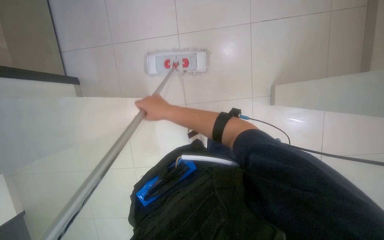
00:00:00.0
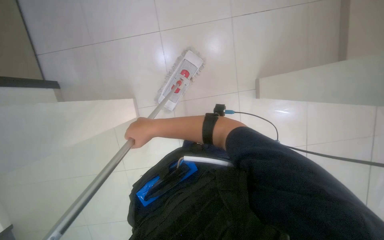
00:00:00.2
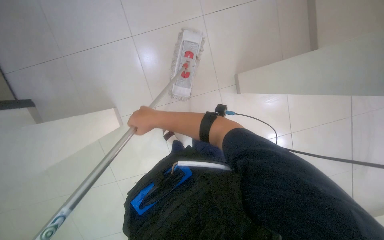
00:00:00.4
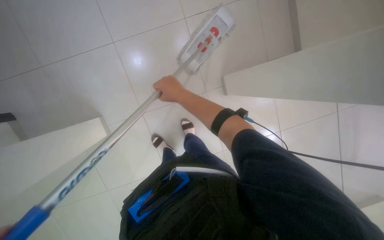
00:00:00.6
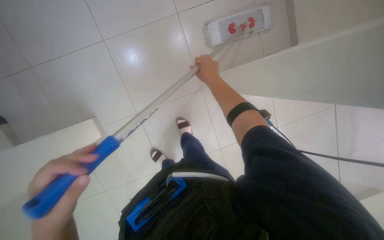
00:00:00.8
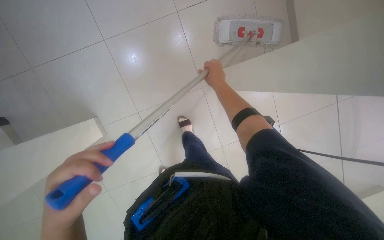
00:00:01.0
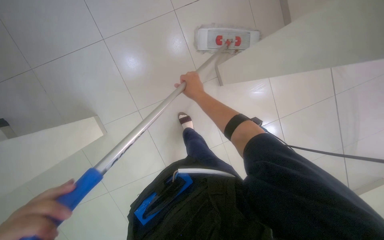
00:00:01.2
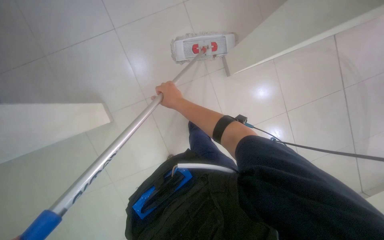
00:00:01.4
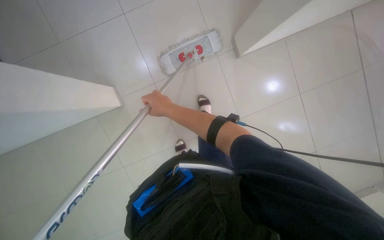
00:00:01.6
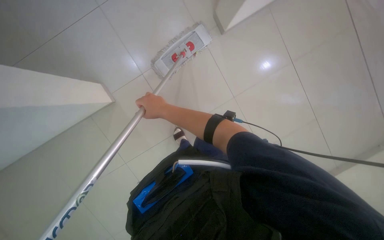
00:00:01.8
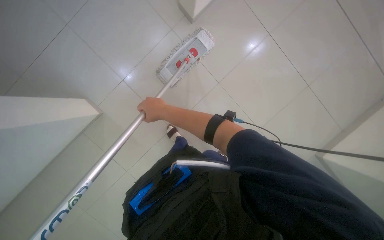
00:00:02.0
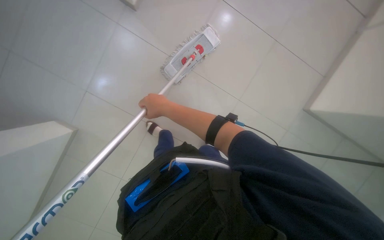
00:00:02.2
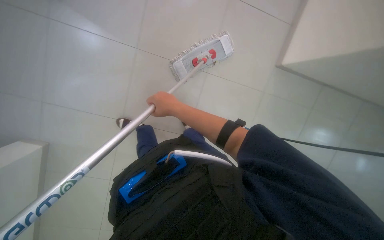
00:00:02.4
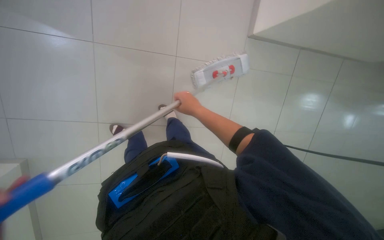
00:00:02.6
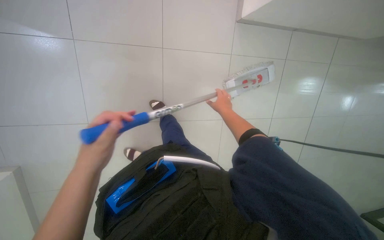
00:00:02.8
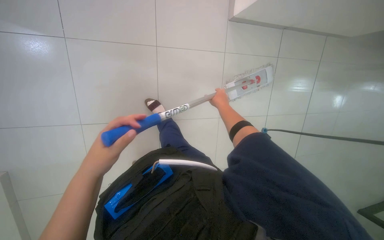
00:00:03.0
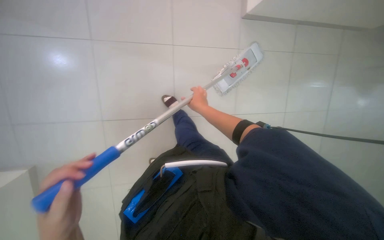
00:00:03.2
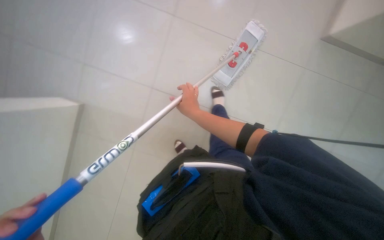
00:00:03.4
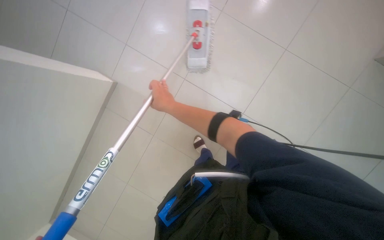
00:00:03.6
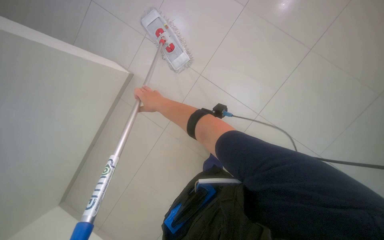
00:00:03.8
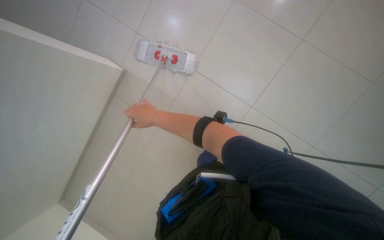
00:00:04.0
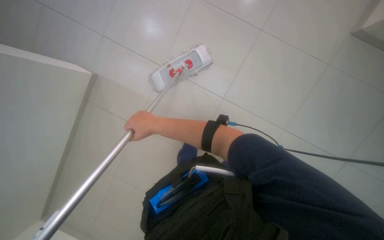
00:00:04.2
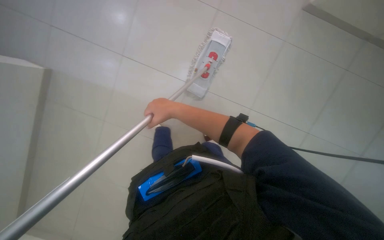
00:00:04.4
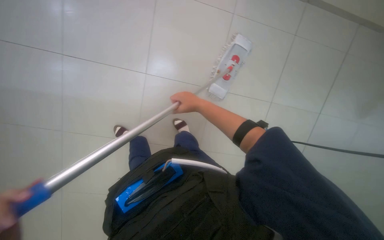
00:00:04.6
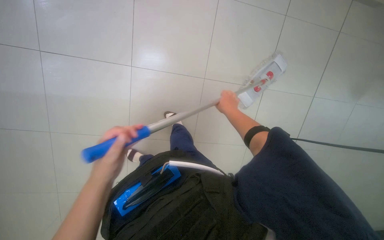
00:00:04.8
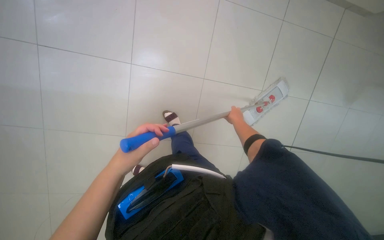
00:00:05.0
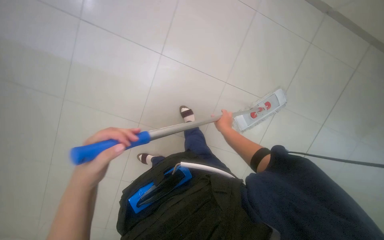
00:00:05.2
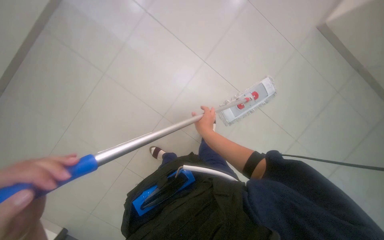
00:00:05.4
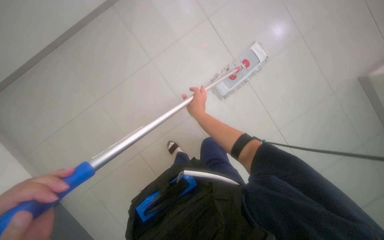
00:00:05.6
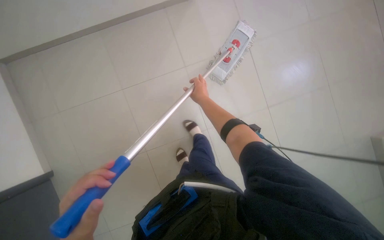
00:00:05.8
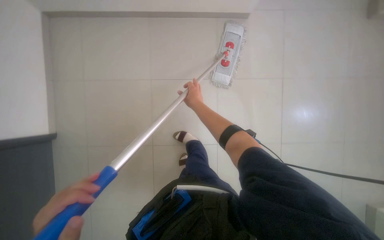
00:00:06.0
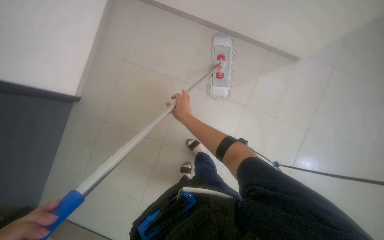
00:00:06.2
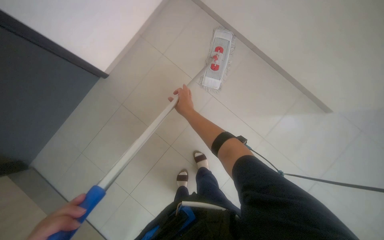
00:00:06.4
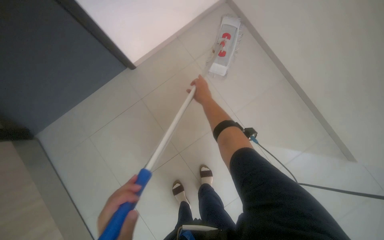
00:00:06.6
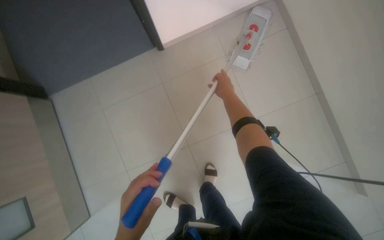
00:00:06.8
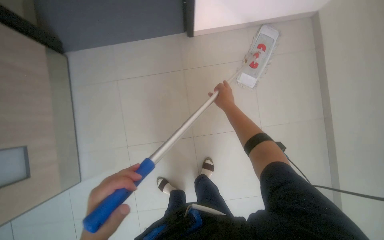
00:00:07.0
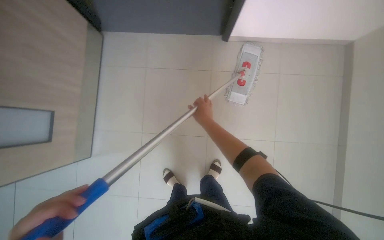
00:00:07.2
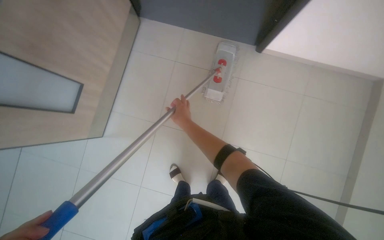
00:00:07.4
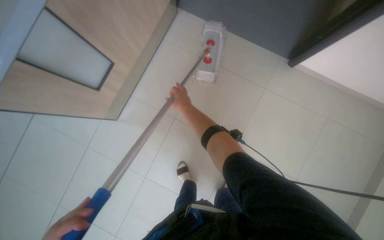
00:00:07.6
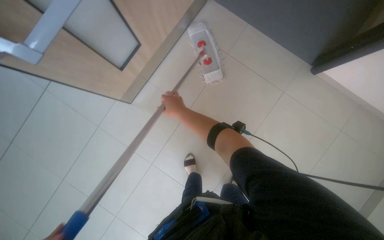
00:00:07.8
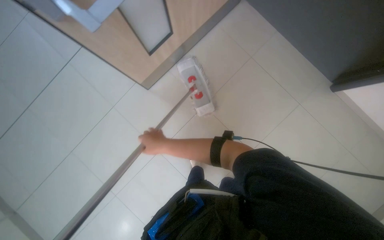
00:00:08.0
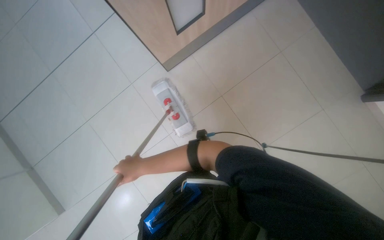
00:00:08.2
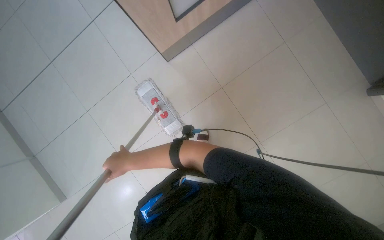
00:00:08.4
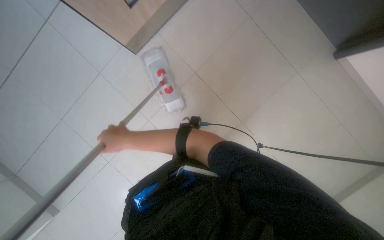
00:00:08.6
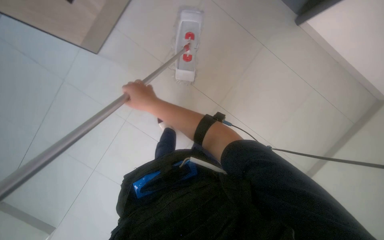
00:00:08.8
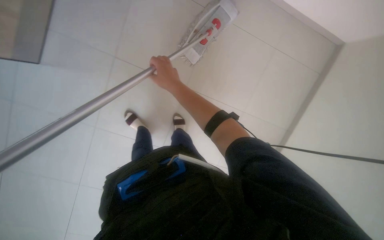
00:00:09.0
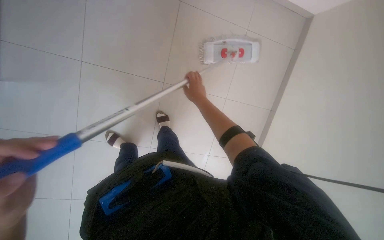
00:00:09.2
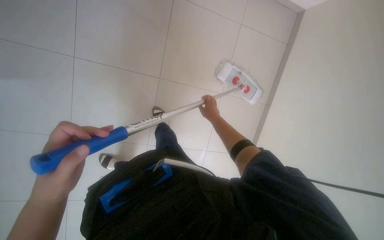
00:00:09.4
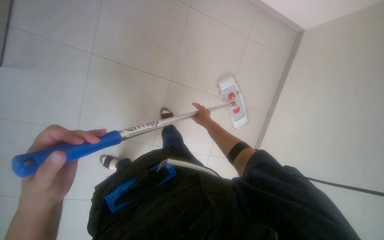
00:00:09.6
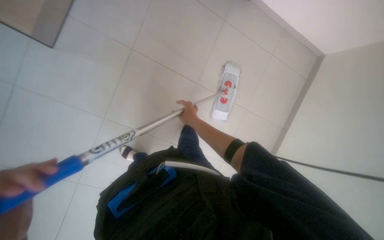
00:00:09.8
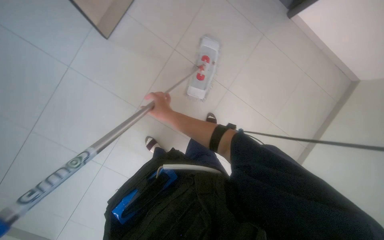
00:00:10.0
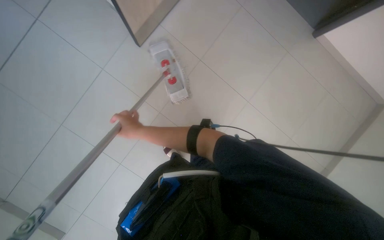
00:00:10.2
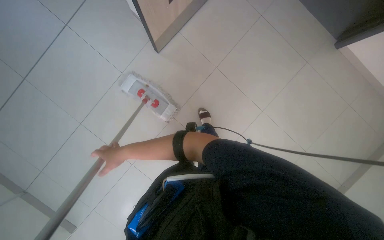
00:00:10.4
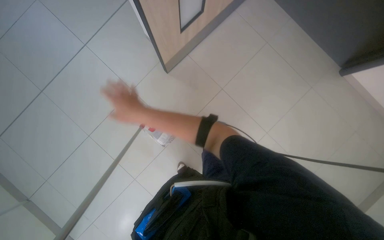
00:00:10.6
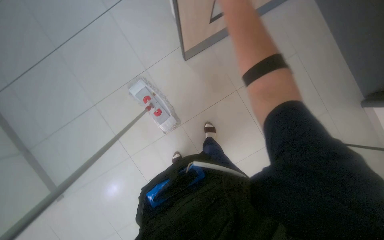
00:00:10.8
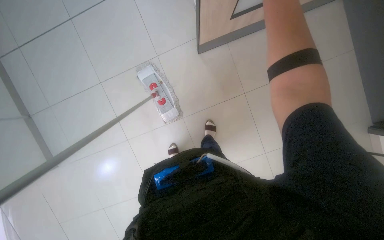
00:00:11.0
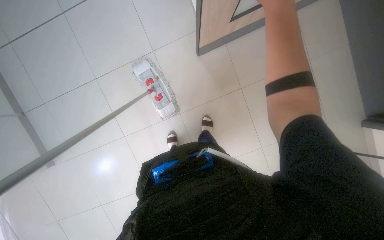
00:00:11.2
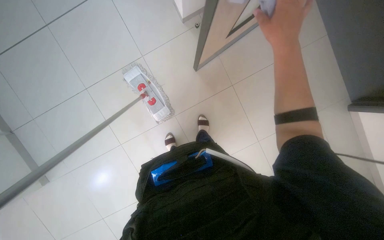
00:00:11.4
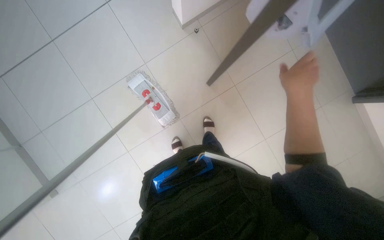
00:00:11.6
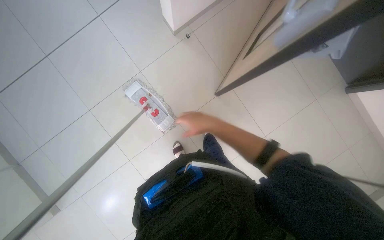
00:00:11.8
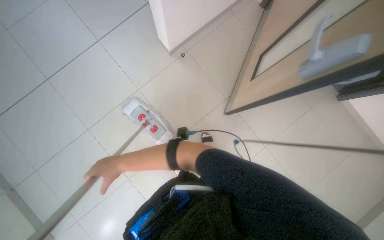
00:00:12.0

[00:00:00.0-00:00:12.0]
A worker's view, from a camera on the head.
Job: mopping floor.
The whole recording: Mopping the floor. The worker wrings the mop head, attaches the handle, and mops the floor.
00:00:00.0 to 00:00:01.6: The right hand moves roughly 20 cm to the right and comes back.
00:00:03.0 to 00:00:04.4: The view swings roughly 15 degrees to the left. Everything in view rotates roughly 50 degrees counterclockwise.
00:00:07.6 to 00:00:09.0: The view tips downward by some 15 degrees. The right hand reaches some 25 cm down the picture, then returns.
00:00:10.4 to 00:00:12.0: The camera pitches upward, by roughly 15 degrees.

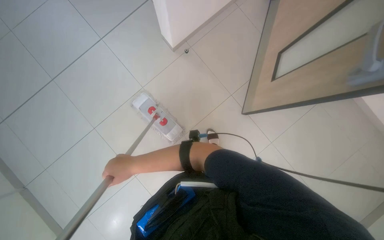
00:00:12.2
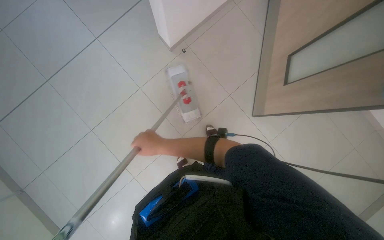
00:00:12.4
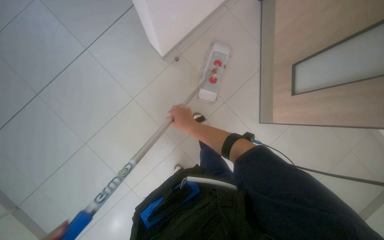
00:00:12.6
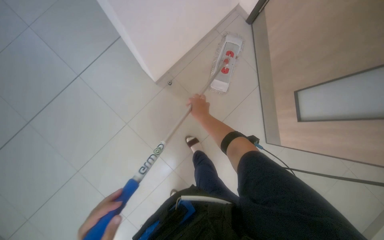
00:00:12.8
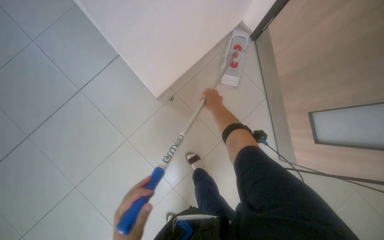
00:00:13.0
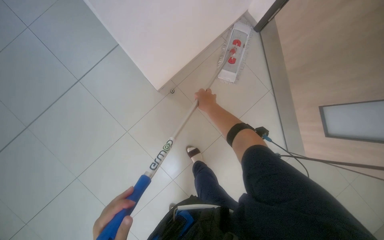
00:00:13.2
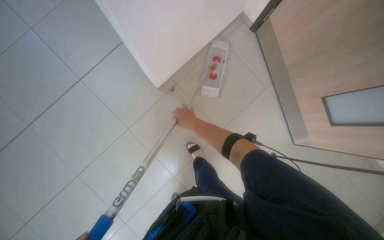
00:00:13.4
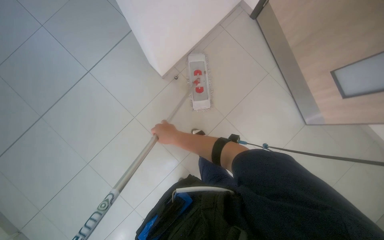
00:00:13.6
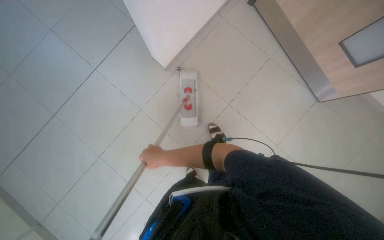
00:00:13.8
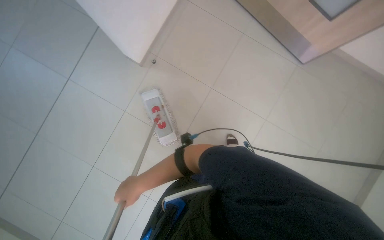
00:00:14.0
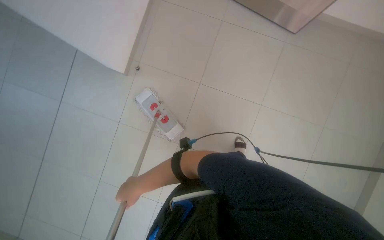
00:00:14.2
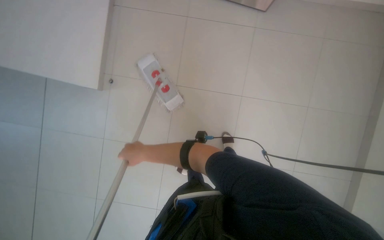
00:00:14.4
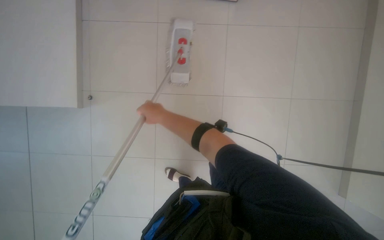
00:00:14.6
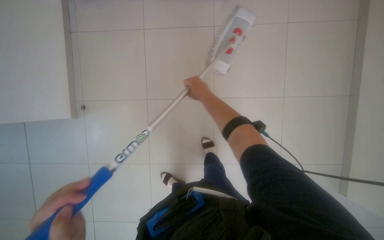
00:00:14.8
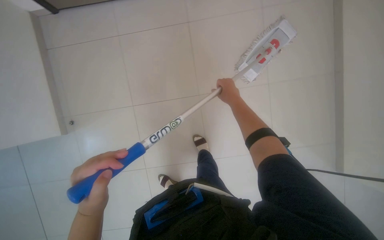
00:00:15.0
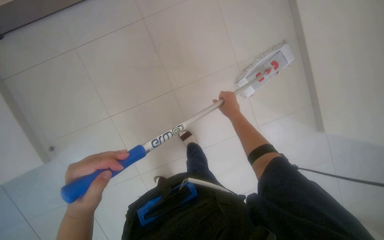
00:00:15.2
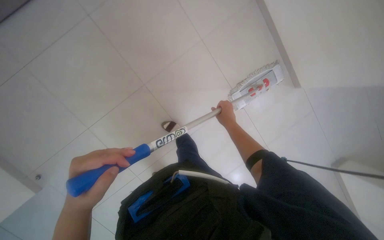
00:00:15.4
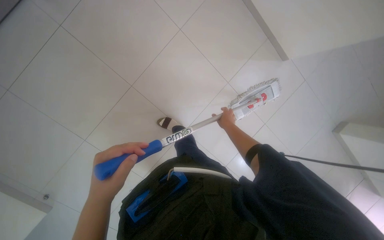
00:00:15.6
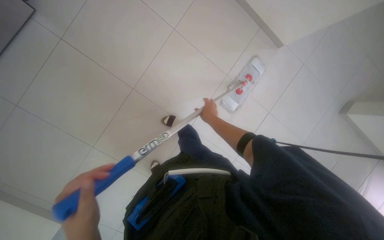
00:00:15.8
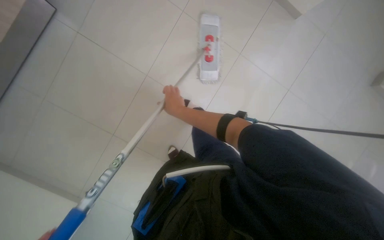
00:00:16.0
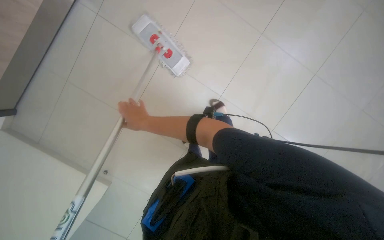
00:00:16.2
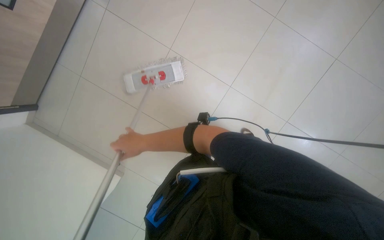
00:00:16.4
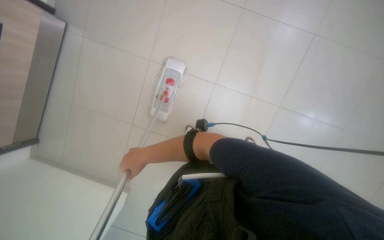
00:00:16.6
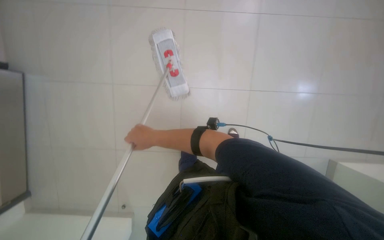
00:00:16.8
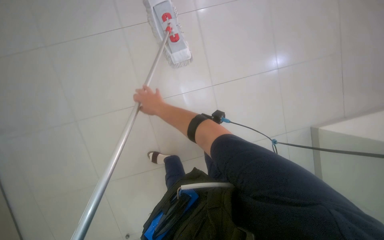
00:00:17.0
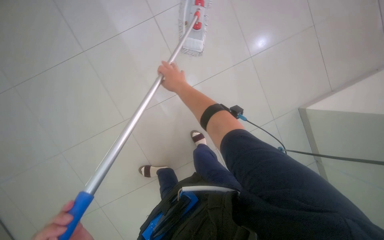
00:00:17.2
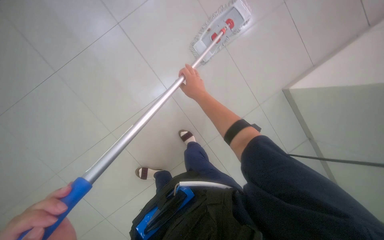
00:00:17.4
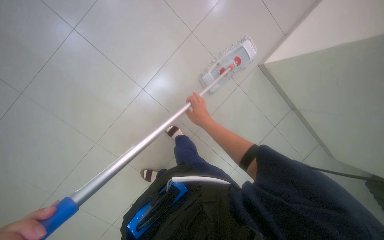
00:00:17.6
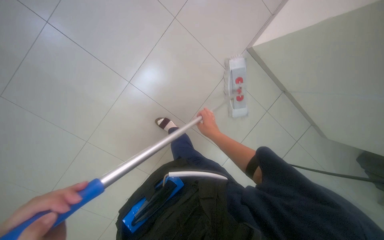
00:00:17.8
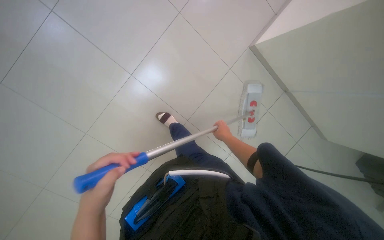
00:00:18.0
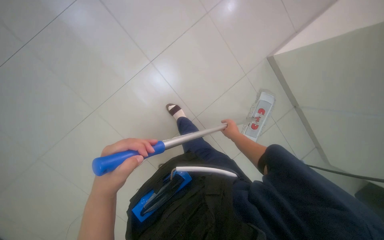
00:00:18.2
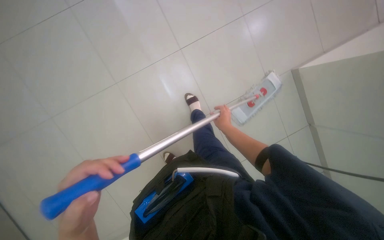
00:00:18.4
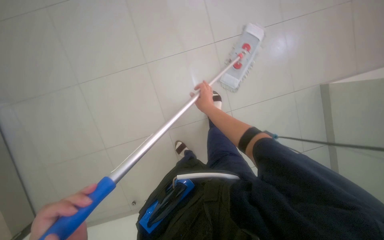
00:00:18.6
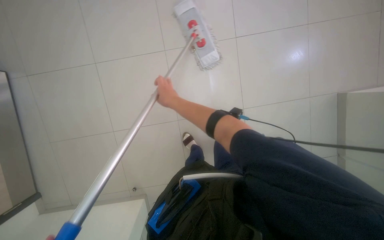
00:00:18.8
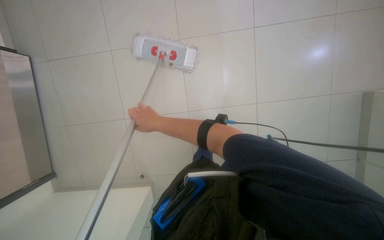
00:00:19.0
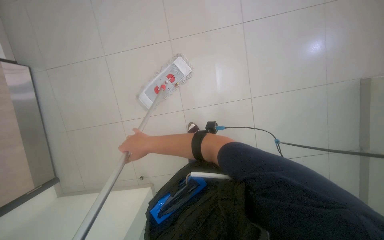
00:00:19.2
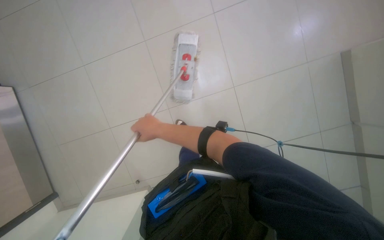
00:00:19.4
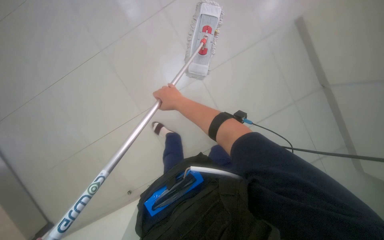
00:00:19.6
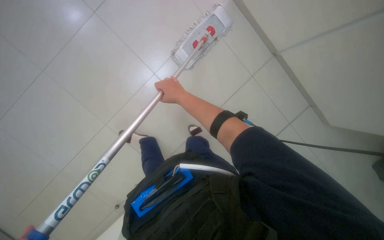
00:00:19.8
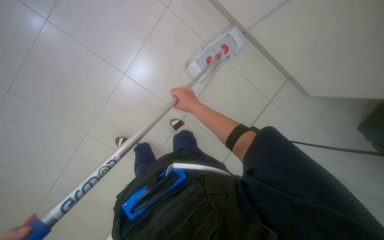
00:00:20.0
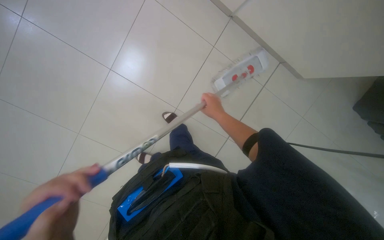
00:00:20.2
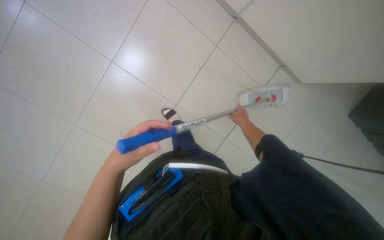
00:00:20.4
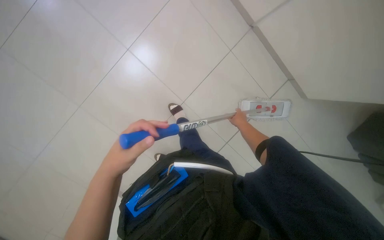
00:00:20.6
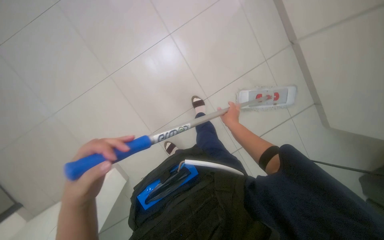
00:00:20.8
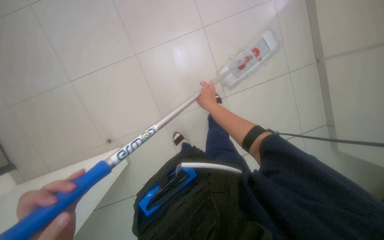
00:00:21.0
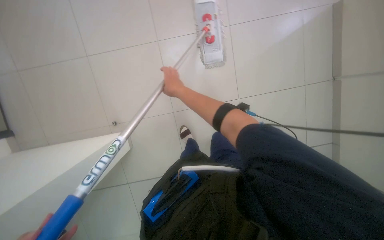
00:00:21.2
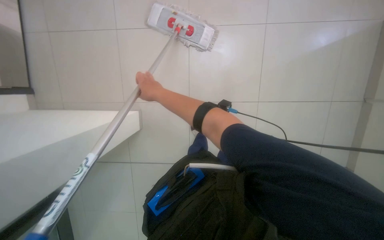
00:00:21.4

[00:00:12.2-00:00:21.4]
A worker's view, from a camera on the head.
Job: mopping floor.
The whole recording: Mopping the floor. The worker wrings the mop head, attaches the handle, and mops the floor.
00:00:12.2 to 00:00:13.8: The right hand is displaced to the right by approximately 20 cm.
00:00:15.2 to 00:00:16.8: The right hand goes approximately 35 cm to the left.
00:00:18.4 to 00:00:19.8: The right hand travels to the left and nearer to the camera by about 50 cm.
00:00:19.8 to 00:00:21.4: The right hand goes to the right and returns, about 30 cm each way.
